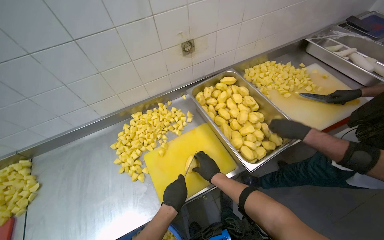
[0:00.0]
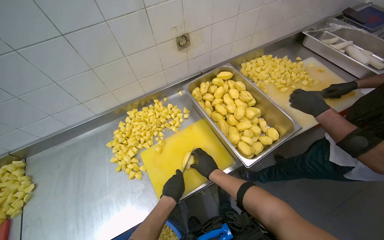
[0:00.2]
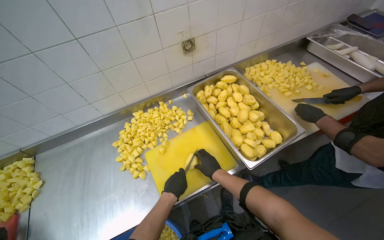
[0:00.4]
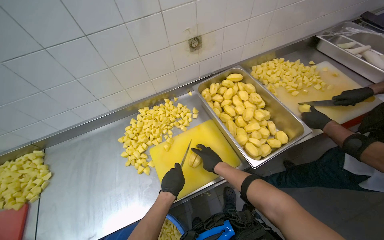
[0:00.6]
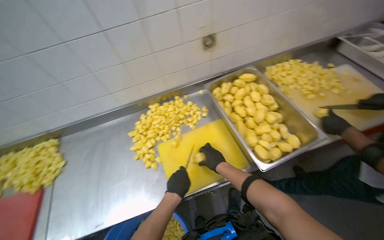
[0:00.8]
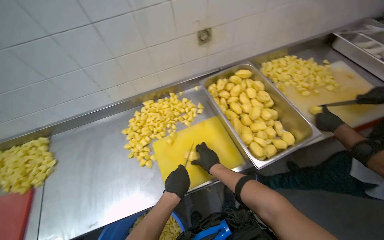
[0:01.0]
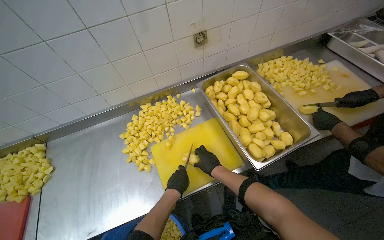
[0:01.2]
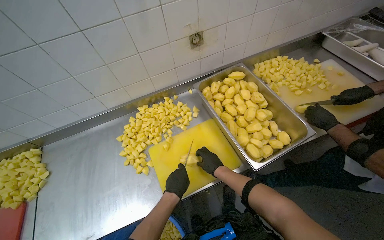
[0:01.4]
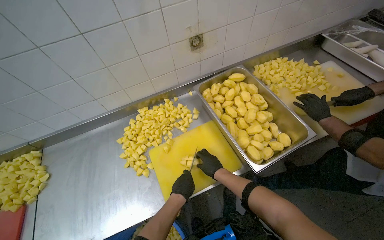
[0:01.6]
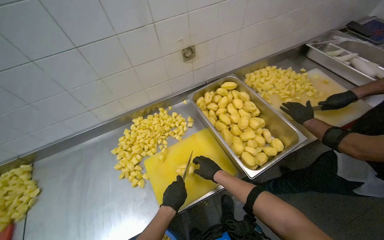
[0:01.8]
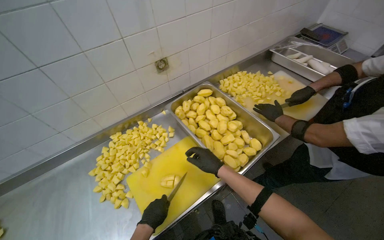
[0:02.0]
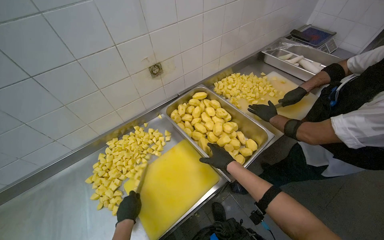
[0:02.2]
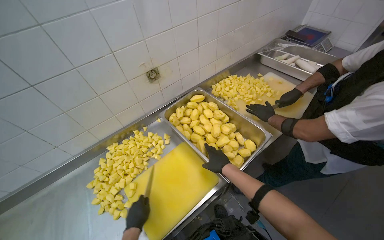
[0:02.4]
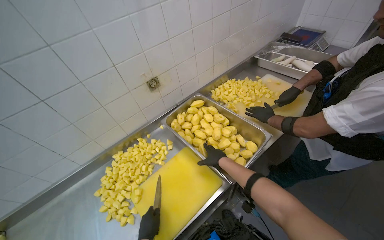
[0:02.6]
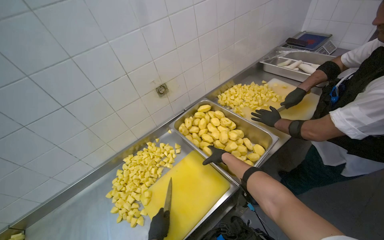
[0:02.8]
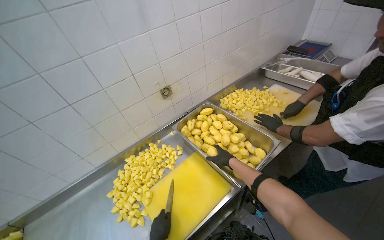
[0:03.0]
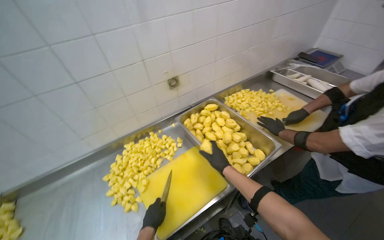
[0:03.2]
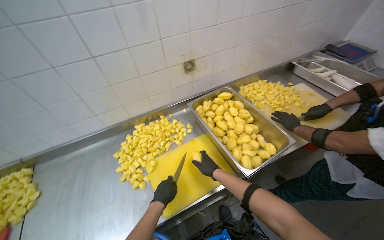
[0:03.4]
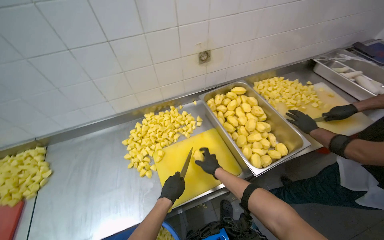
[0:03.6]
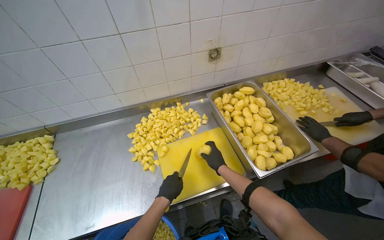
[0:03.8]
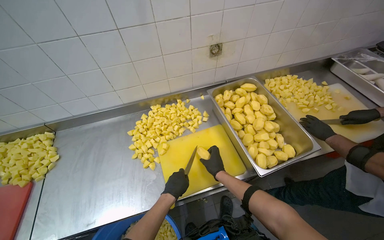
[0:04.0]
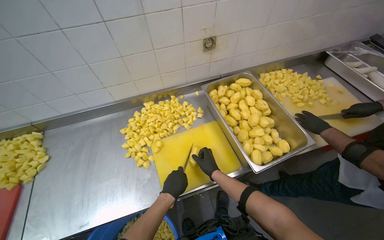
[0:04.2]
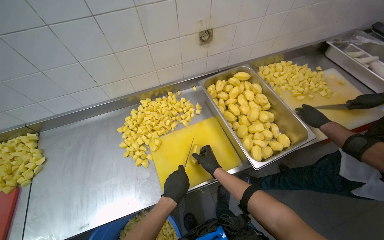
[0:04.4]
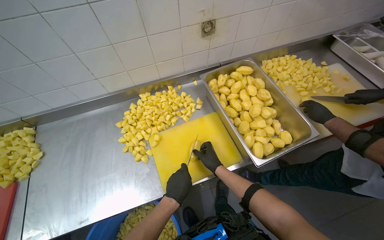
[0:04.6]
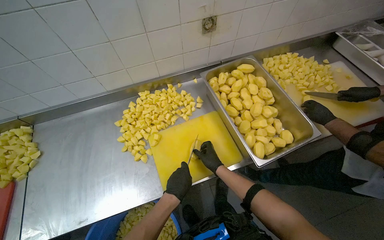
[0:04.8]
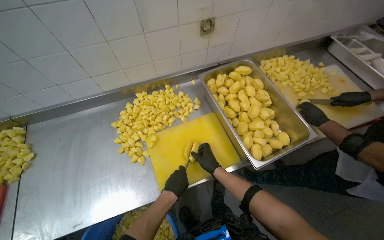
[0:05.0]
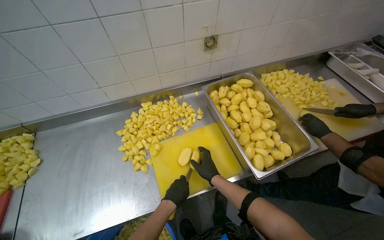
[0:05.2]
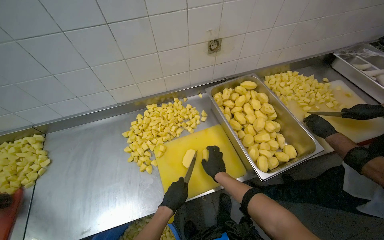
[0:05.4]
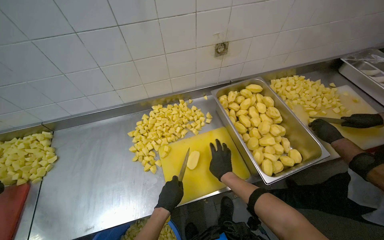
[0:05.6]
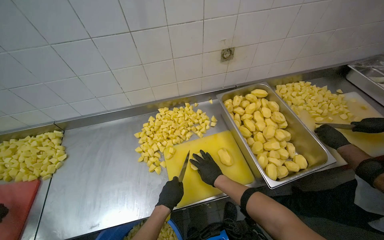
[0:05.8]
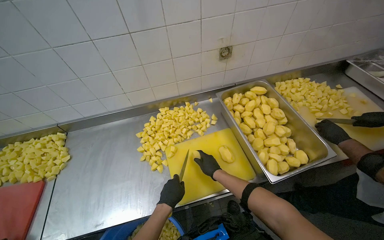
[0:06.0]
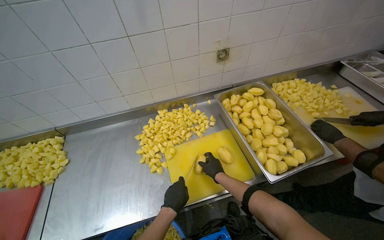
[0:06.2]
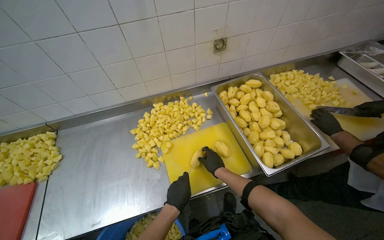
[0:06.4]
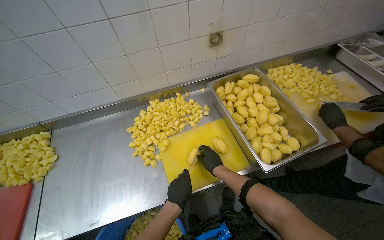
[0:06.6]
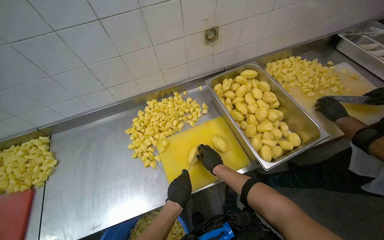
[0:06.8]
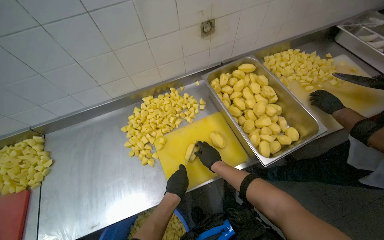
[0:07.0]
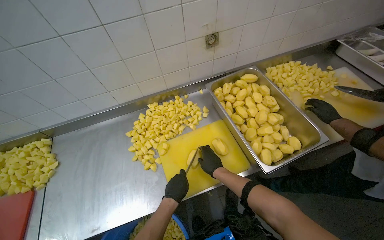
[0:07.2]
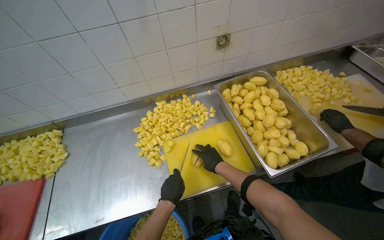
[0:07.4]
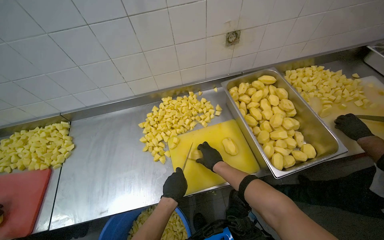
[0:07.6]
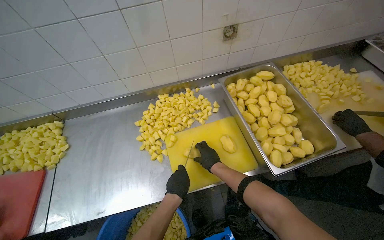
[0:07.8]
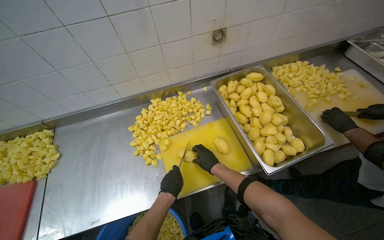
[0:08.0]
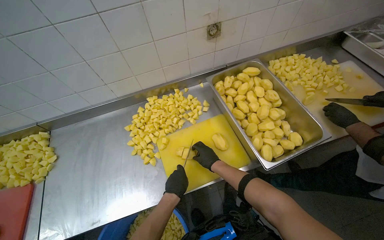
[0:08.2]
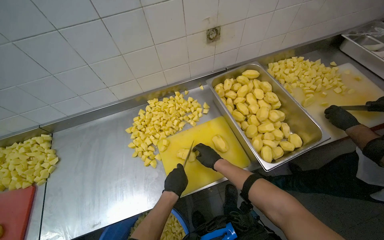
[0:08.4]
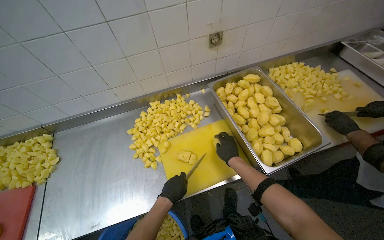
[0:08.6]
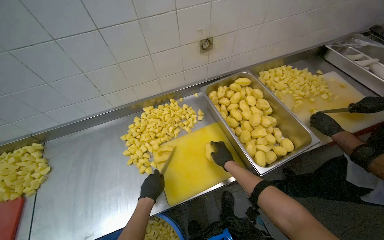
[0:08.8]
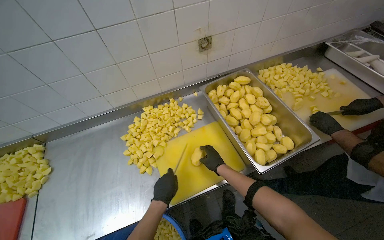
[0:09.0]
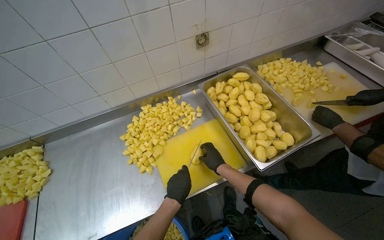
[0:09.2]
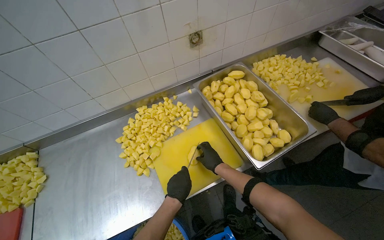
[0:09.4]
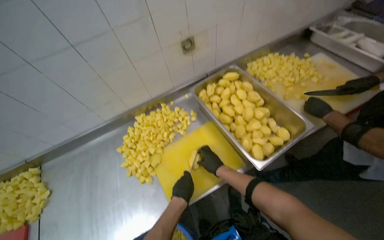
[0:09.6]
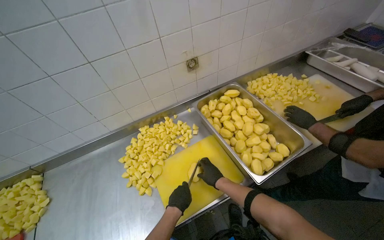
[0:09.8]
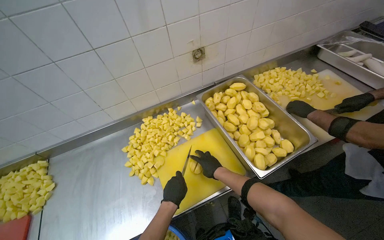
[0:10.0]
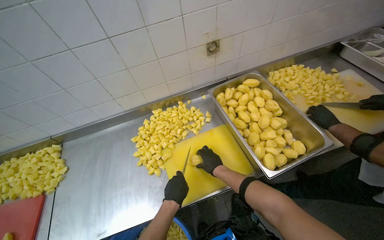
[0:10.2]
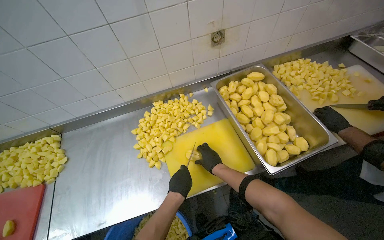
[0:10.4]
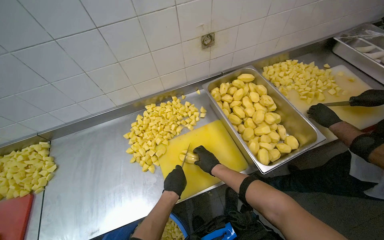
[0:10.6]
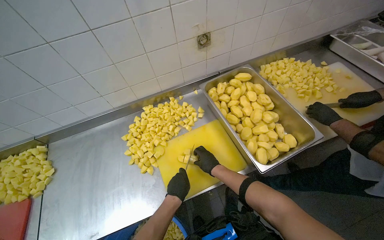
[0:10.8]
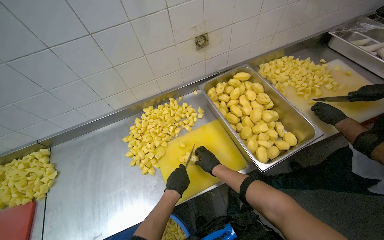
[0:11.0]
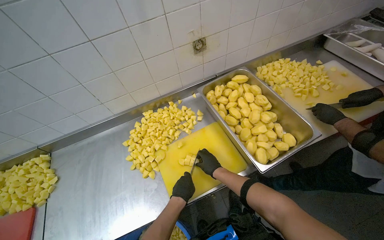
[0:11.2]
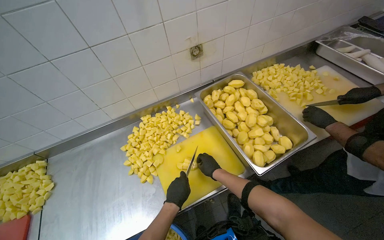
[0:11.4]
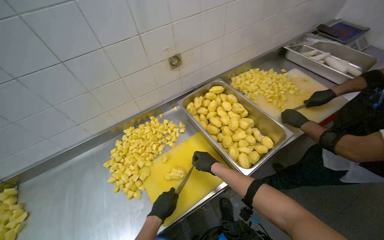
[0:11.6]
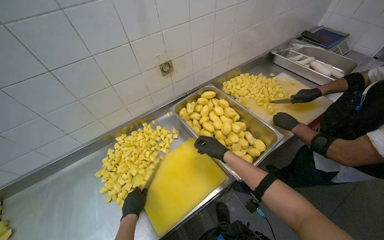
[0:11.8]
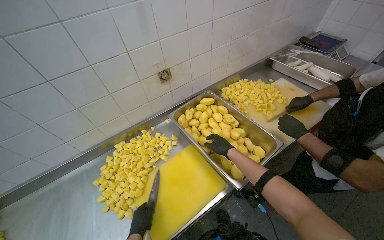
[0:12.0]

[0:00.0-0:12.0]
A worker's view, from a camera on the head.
Job: preparing food.
The whole recording: Cutting peeled potatoes into cubes. The worker continues cutting peeled potatoes into cubes on a yellow cutting board.
0:00.0 to 0:01.6: The right hand moves farther from the camera, about 10 cm.
0:01.6 to 0:03.0: The view tips upward by about 15 degrees. The right hand shifts approximately 10 cm to the right, and travels farther from the camera and back again, about 5 cm each way.
0:03.0 to 0:04.4: The camera pitches downward, by about 15 degrees. The right hand is displaced to the left by approximately 15 cm.
0:06.0 to 0:07.6: The hands make small movements and keep their place.
0:09.0 to 0:10.4: The hands stay close to where they were, moving slightly.
0:10.4 to 0:12.0: The wearer's head swings approximately 15 degrees to the right. The right hand travels to the right and up the picture by roughly 25 cm.

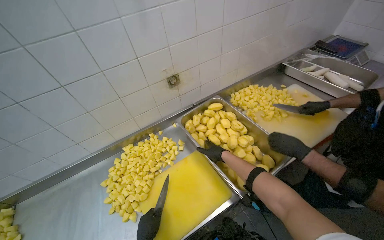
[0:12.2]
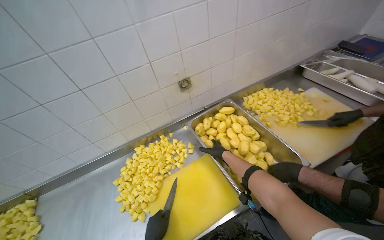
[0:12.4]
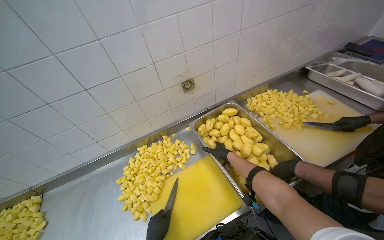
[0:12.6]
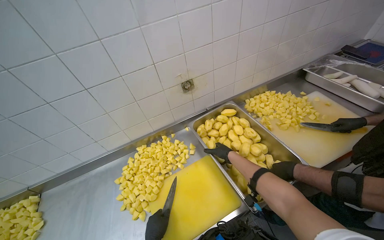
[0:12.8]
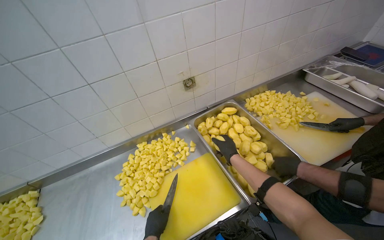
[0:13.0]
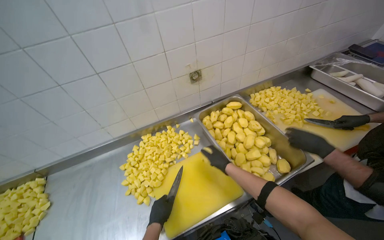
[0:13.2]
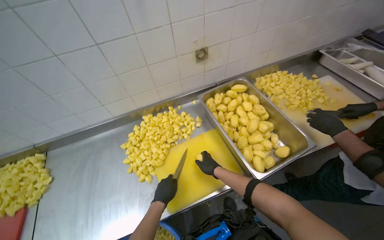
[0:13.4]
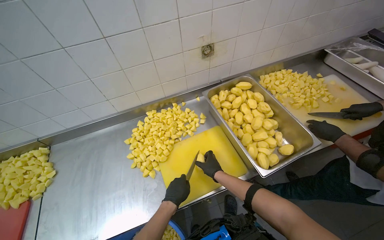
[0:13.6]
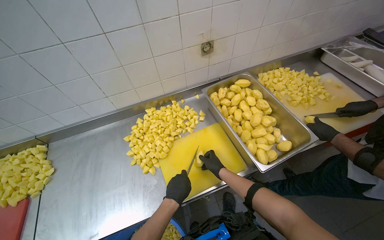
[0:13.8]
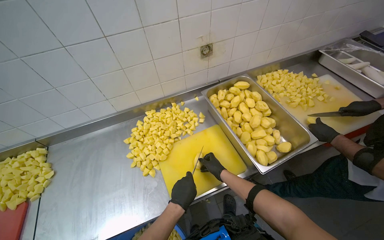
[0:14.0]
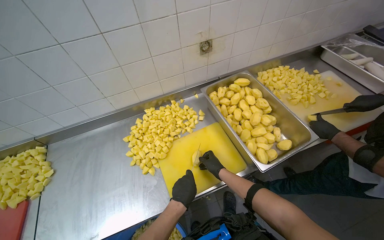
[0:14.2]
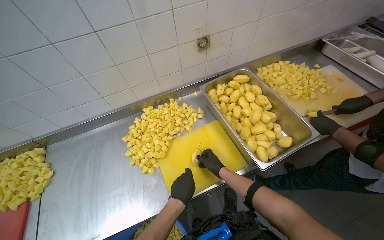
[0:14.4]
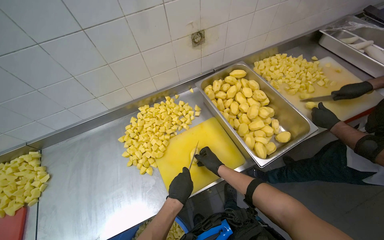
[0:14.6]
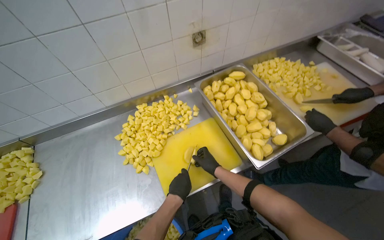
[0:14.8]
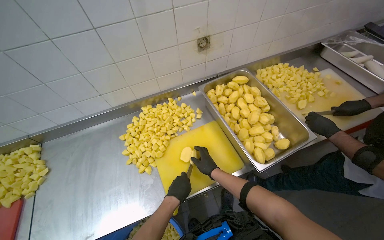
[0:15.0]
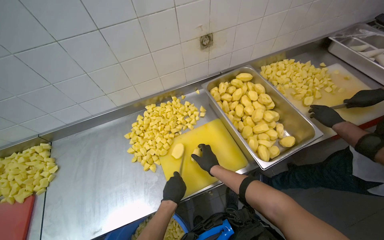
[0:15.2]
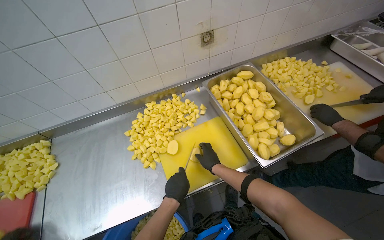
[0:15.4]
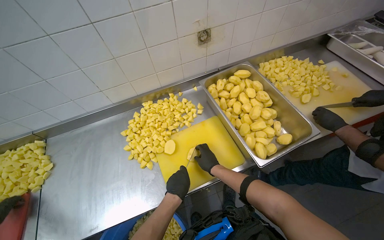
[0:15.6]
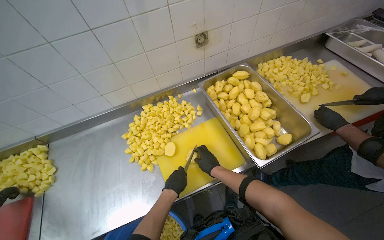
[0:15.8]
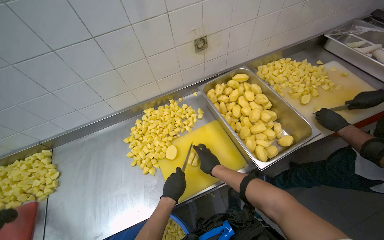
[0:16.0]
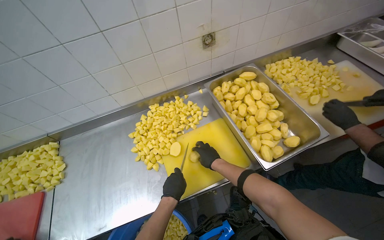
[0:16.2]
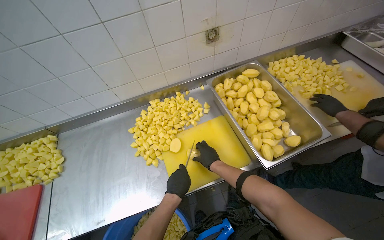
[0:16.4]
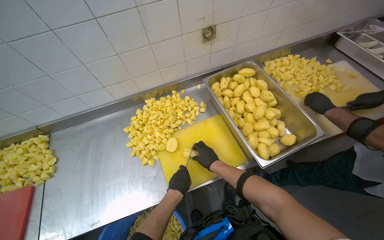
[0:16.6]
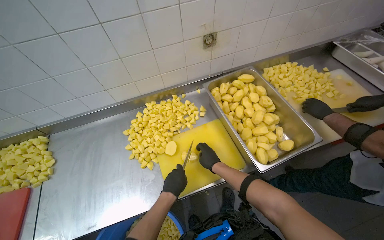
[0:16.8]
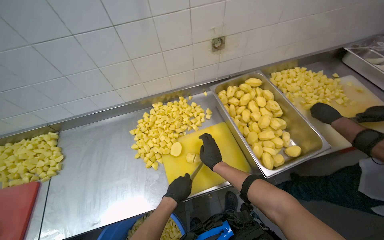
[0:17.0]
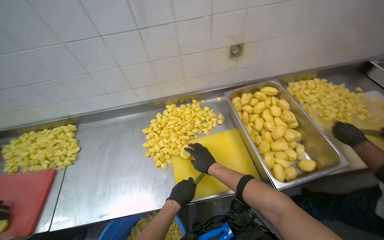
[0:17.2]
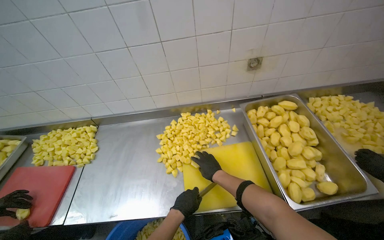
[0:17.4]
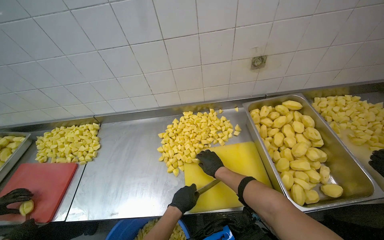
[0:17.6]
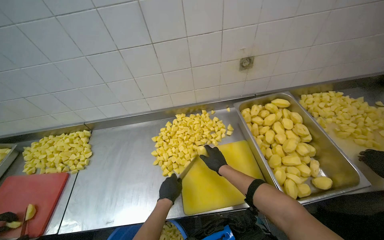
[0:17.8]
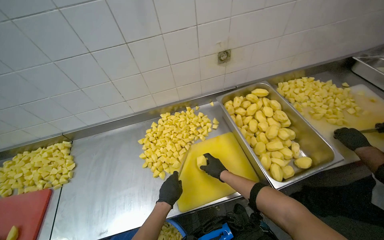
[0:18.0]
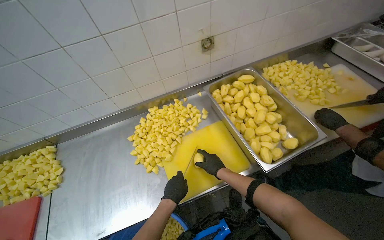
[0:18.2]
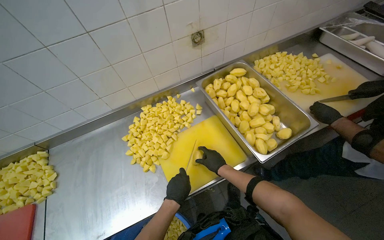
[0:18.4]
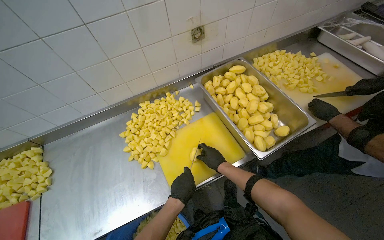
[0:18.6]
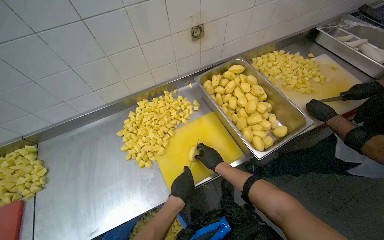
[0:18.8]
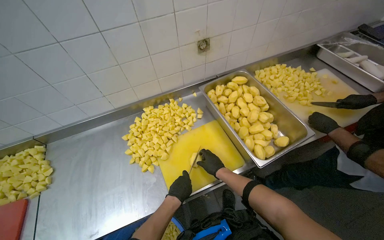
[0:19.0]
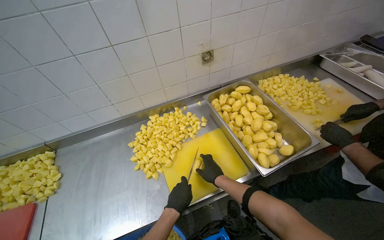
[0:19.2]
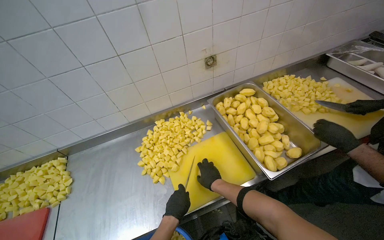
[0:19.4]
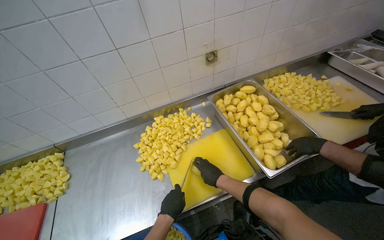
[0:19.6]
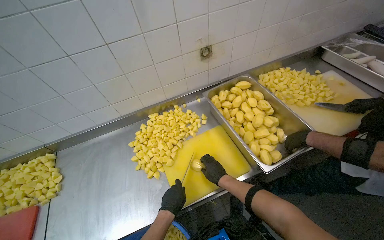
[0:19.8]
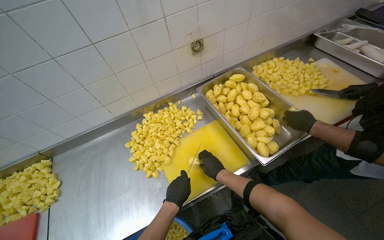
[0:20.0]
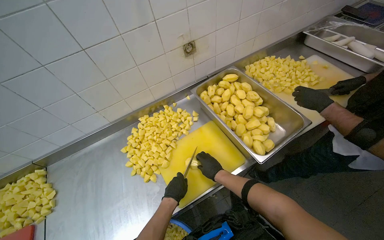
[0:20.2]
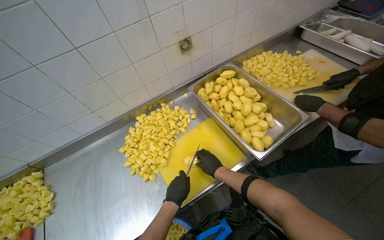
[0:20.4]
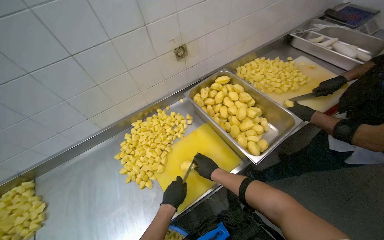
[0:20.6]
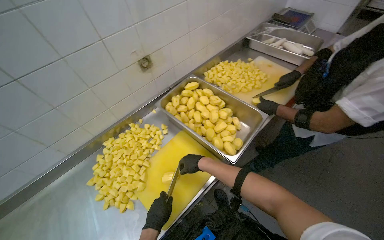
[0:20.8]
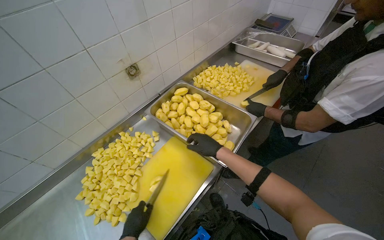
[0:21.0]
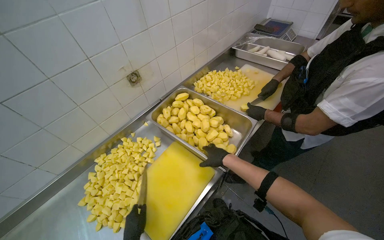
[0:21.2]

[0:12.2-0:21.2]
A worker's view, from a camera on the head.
Job: preparing food.
The whole recording: Cutting peeled potatoes into cubes. The worker continues cutting peeled potatoes into cubes on a yellow cutting board.
0:12.2 to 0:13.8: The right hand goes about 20 cm down the picture.
0:13.8 to 0:15.2: The hands are busy where they are.
0:15.2 to 0:16.6: The hands make small movements and keep their place.
0:18.2 to 0:19.8: The hands make small movements and keep their place.
0:19.8 to 0:21.2: The wearer's head swings roughly 25 degrees to the right. The right hand heads up the picture, covering roughly 10 cm.
